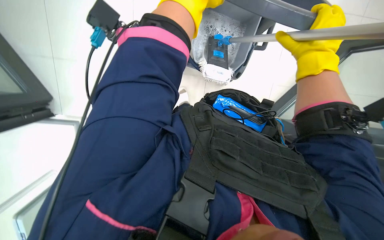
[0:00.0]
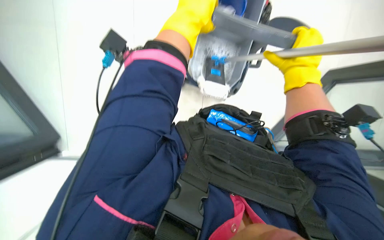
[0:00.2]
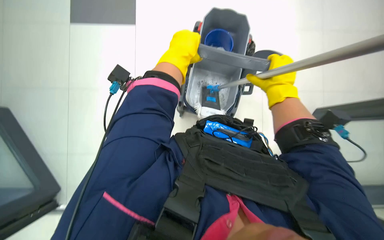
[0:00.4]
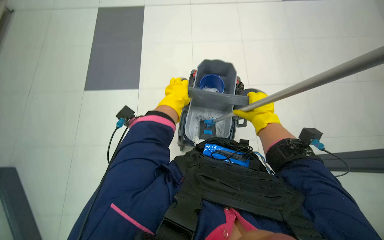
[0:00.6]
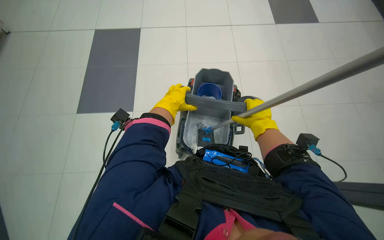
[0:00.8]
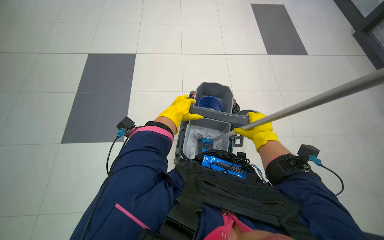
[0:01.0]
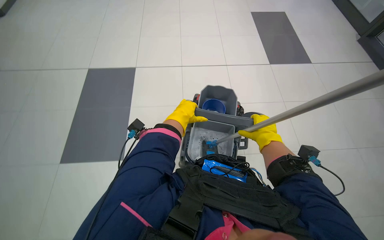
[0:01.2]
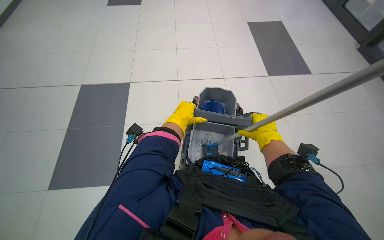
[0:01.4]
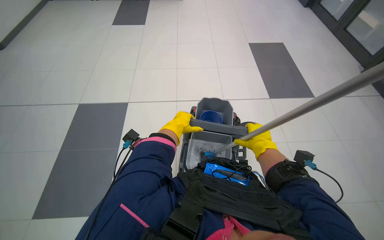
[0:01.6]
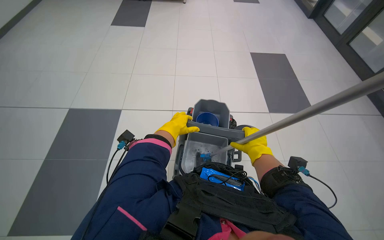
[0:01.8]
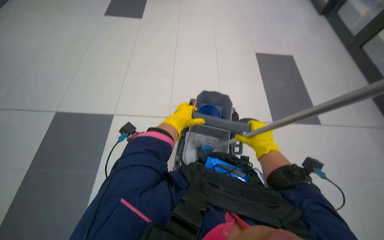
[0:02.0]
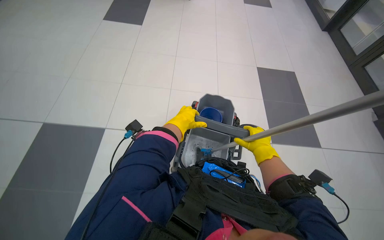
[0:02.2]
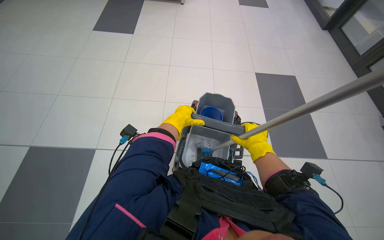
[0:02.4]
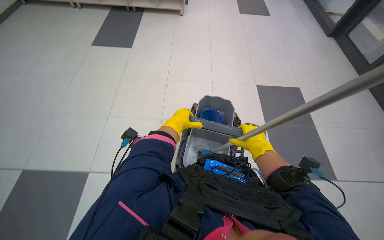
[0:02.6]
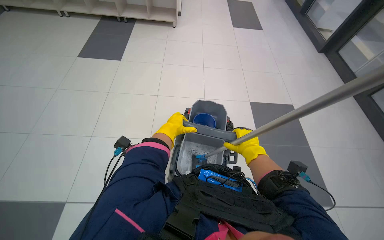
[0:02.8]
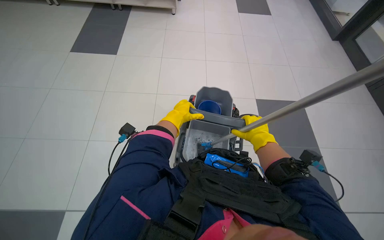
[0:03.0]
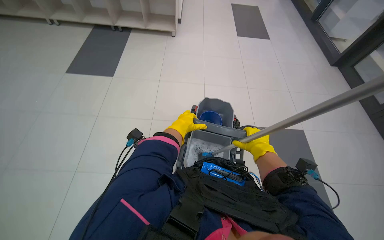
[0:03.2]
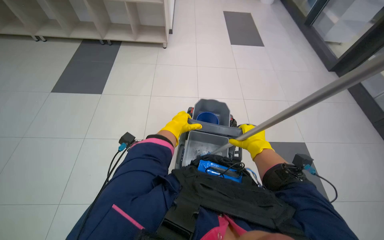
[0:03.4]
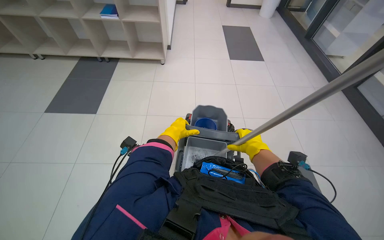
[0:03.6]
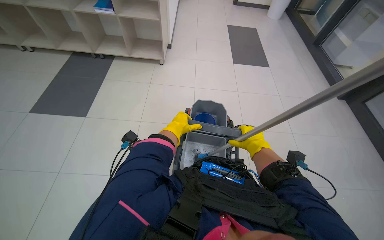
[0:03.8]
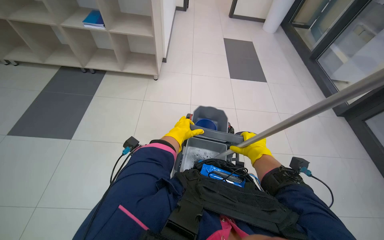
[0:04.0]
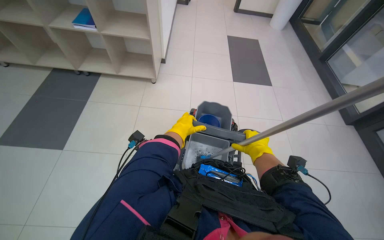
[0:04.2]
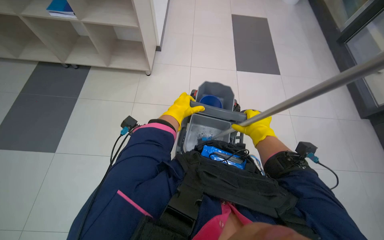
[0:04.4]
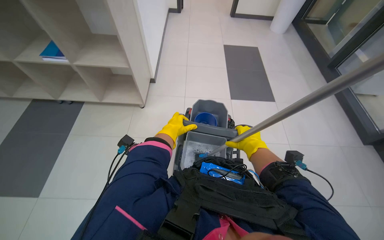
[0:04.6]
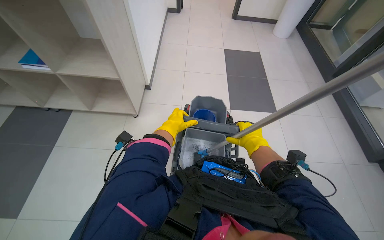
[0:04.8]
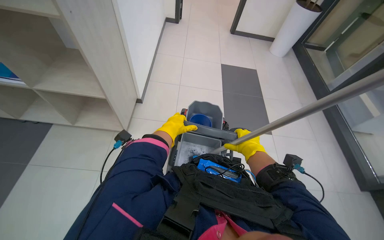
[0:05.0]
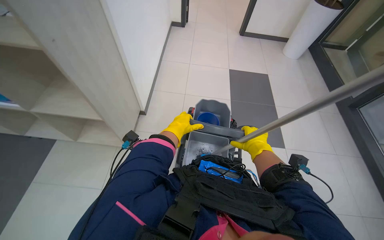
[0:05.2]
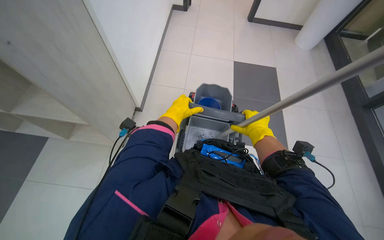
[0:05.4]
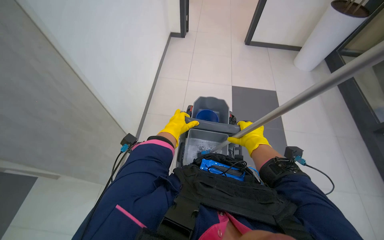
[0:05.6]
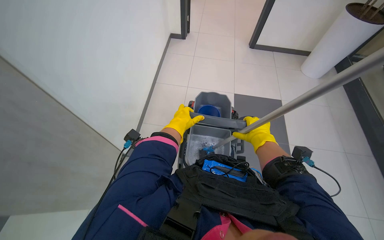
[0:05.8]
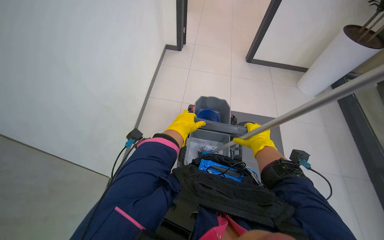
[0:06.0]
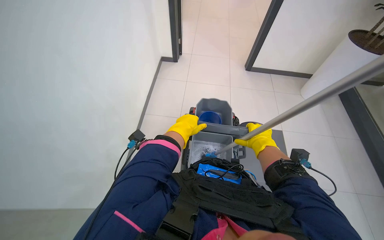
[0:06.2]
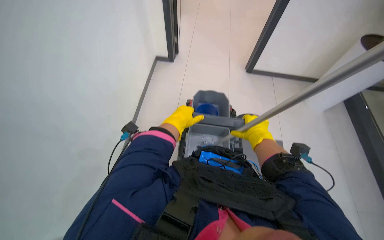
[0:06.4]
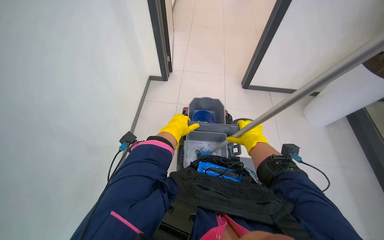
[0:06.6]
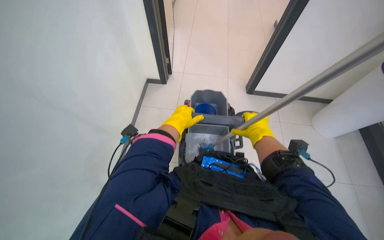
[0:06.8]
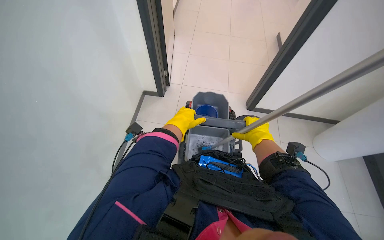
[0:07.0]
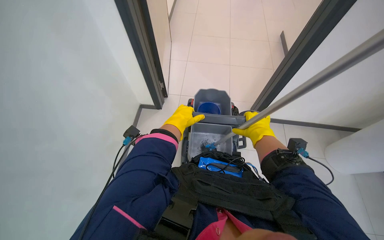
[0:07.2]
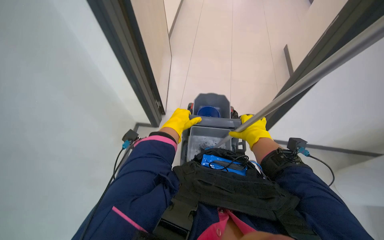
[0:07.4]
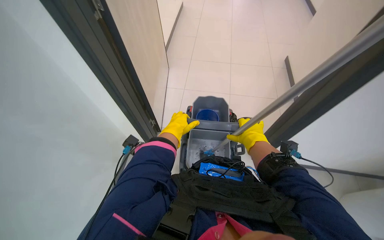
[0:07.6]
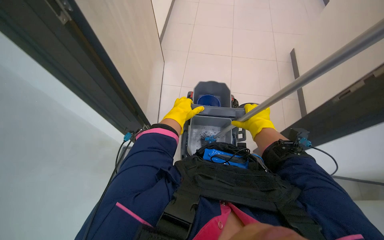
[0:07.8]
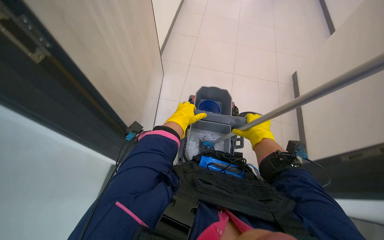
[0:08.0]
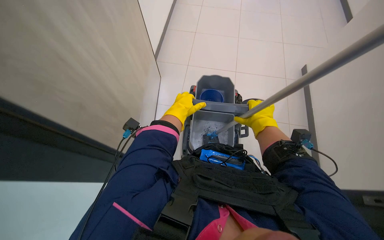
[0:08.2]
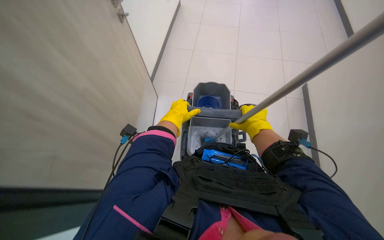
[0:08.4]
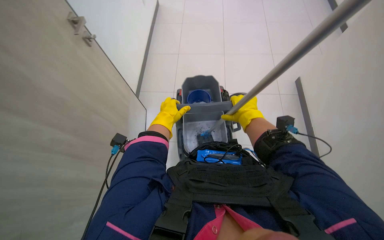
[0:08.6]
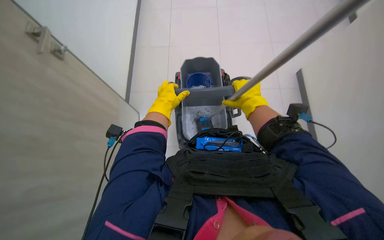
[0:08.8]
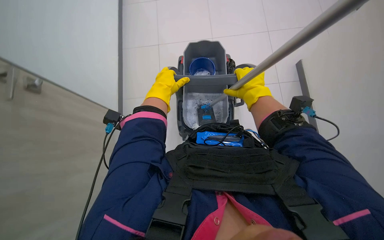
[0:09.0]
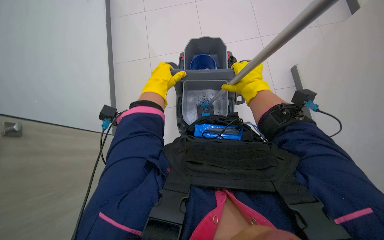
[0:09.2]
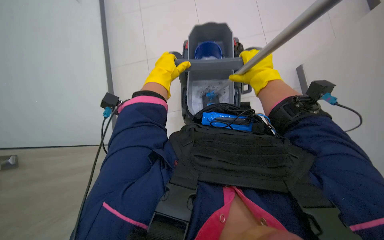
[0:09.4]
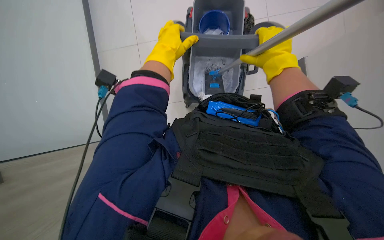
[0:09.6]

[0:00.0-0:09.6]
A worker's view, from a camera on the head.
Job: mopping floor.
The whole recording: Mopping office floor. The worker mops the office floor with a flat mop, periodically wringing it in a bucket.
0:00.0 to 0:01.6: The view tips upward by approximately 45 degrees.
0:01.6 to 0:03.2: The hands work in one place, with small movements.
0:06.4 to 0:08.0: The hands make small movements and keep their place.
0:08.0 to 0:09.6: The wearer looks approximately 25 degrees further downward.

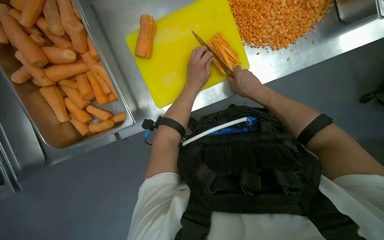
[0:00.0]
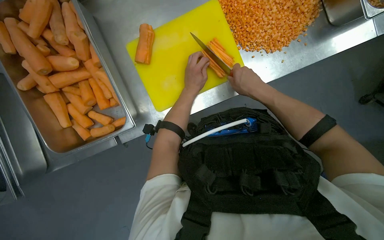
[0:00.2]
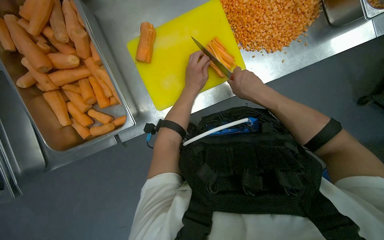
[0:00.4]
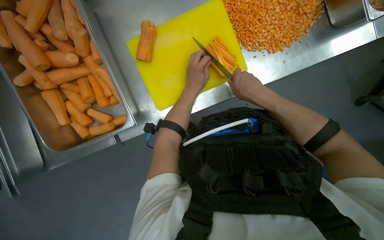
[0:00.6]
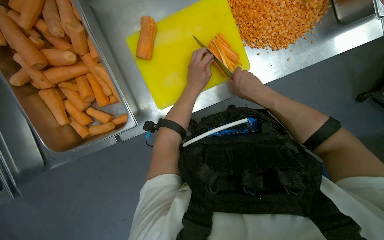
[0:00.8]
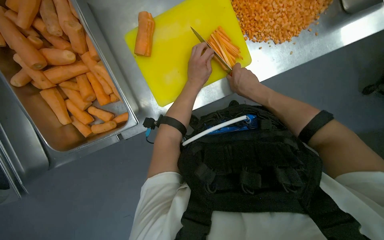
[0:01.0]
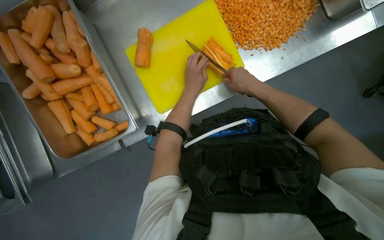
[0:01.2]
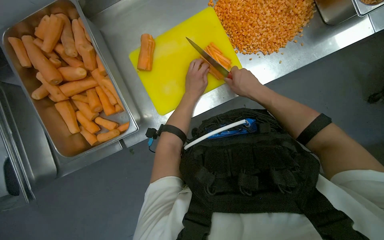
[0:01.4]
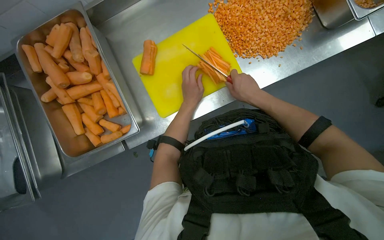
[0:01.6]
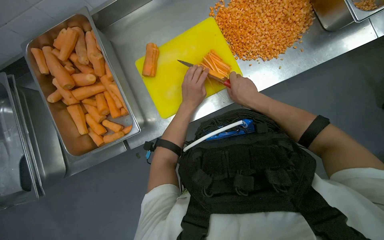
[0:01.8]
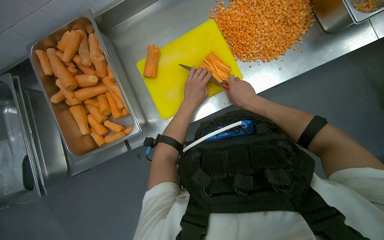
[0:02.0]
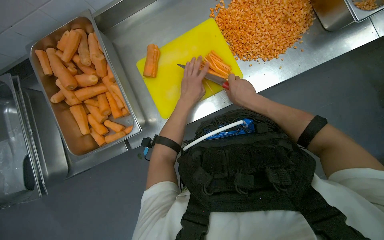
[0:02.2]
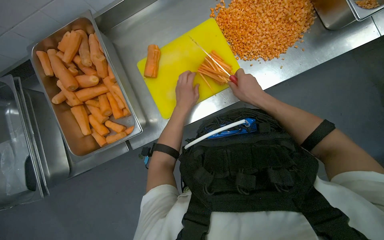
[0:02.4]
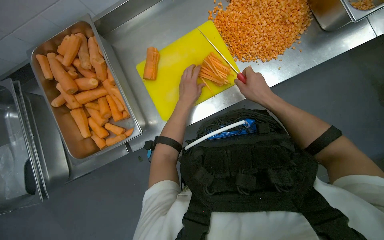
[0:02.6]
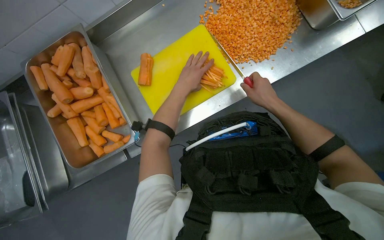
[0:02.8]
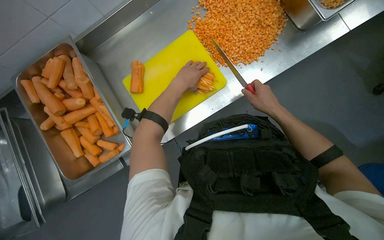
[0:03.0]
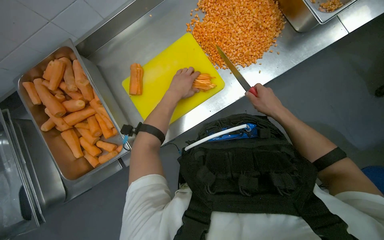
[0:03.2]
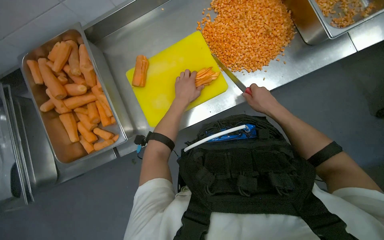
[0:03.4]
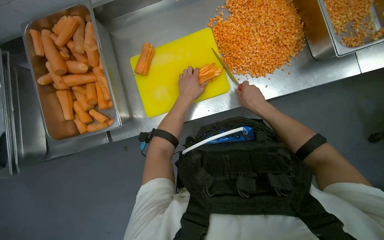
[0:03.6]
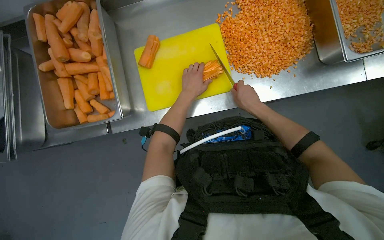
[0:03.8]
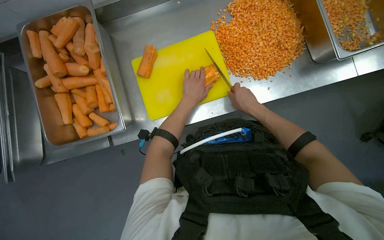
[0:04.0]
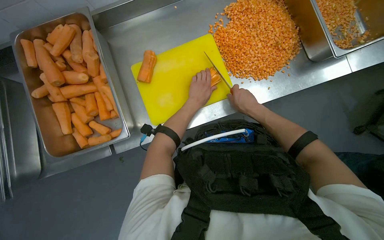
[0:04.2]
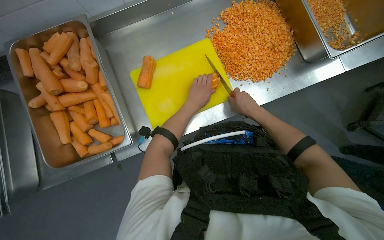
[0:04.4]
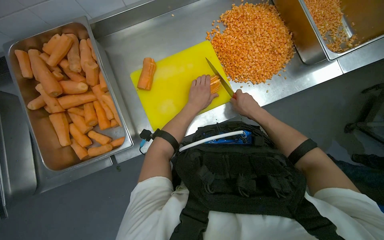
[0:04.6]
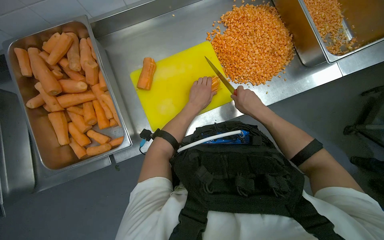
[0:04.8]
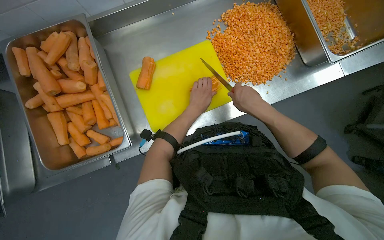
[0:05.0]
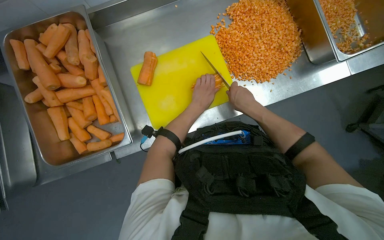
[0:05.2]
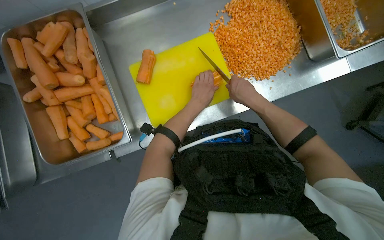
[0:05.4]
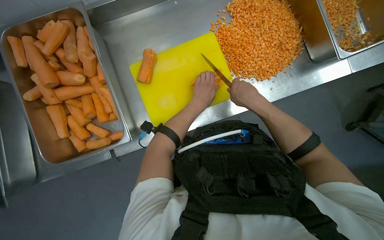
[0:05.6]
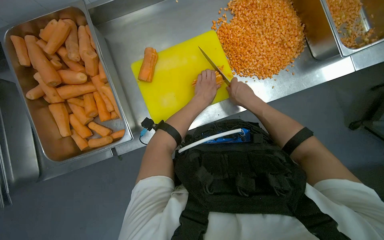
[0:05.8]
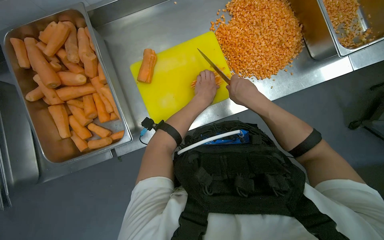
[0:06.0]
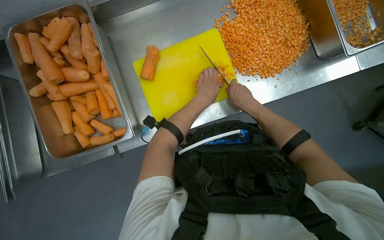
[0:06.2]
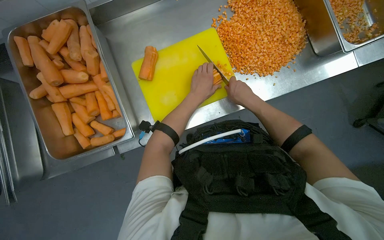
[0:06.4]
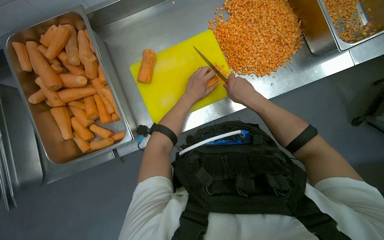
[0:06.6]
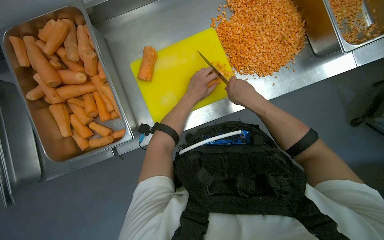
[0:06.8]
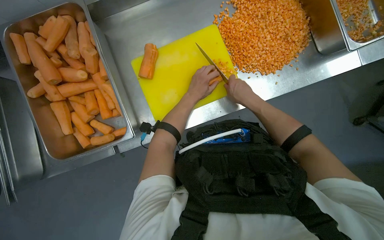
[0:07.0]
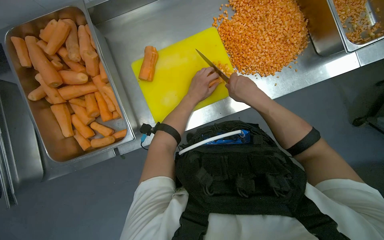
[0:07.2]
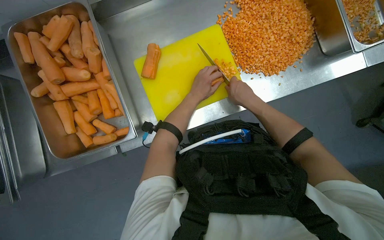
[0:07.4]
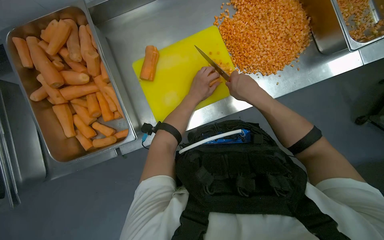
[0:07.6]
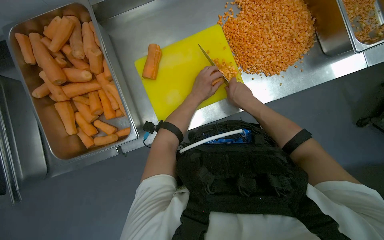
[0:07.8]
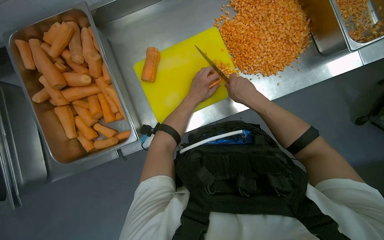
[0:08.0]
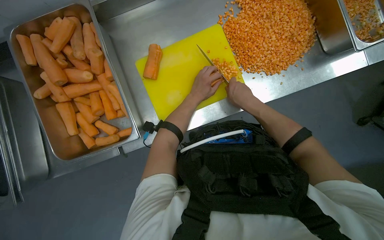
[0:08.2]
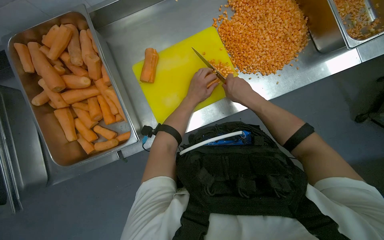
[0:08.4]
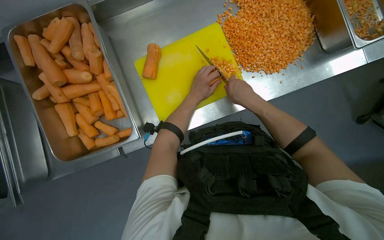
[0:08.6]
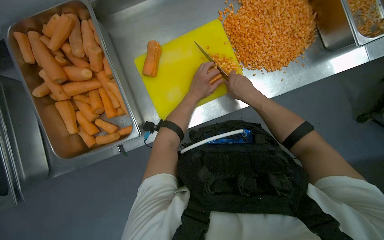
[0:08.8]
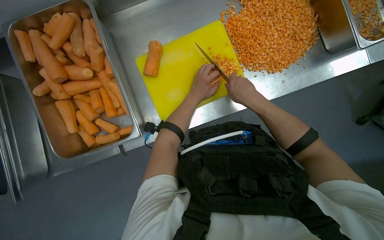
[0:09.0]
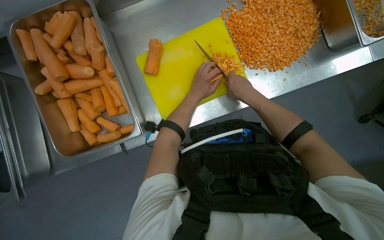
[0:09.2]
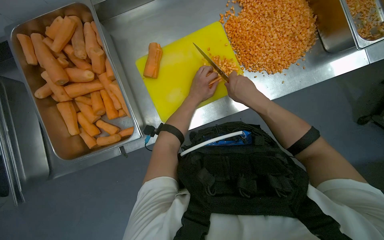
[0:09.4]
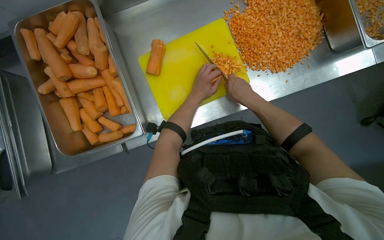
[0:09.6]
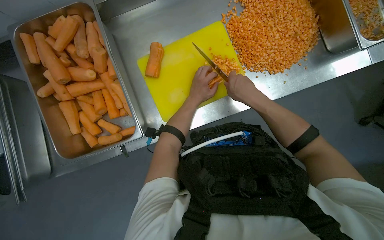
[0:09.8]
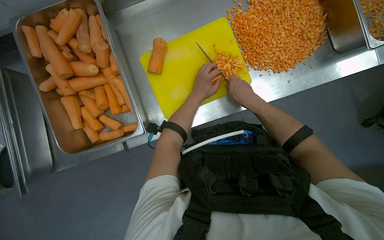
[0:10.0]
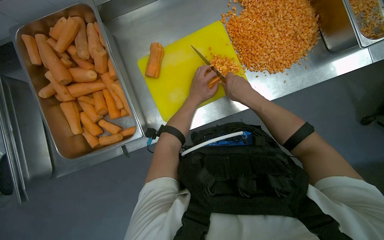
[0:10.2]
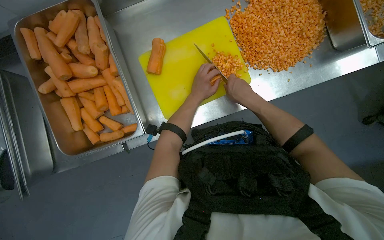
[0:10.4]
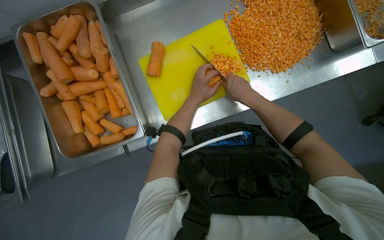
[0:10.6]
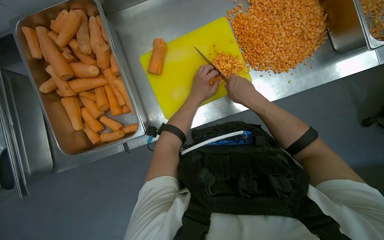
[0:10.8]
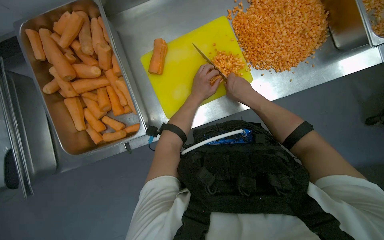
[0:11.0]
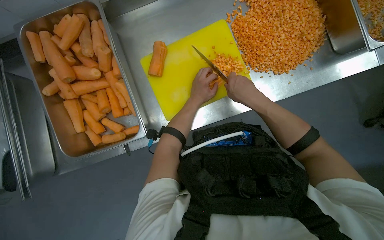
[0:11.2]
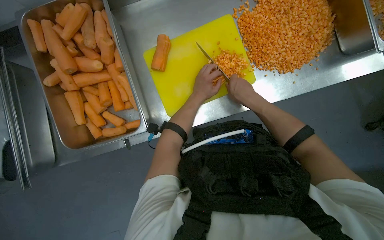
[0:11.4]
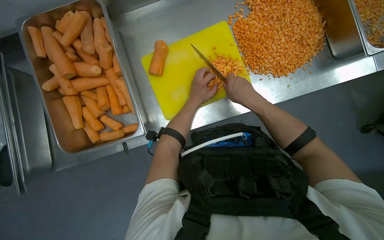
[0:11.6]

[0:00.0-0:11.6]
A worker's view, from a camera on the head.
Job: preparing food.
The whole recording: Dicing carrots on cutting board. The worker dices carrots on a yellow cutting board and transfers them to a metal container.
0:00.0 to 0:01.4: The hands are busy where they are.
0:01.4 to 0:02.8: The right hand goes approximately 10 cm to the right.
0:02.8 to 0:04.4: The left hand moves farther from the camera, about 10 cm.
0:04.4 to 0:10.2: The hands work in one place, with small movements.
0:10.2 to 0:11.6: The hands make small movements and keep their place.
